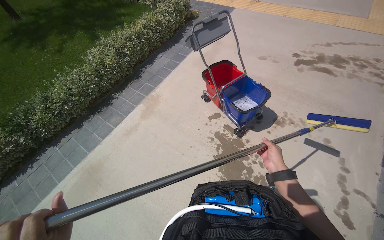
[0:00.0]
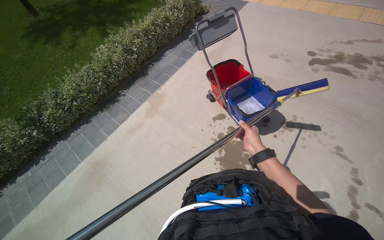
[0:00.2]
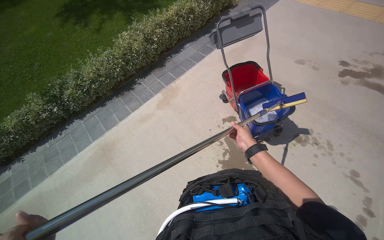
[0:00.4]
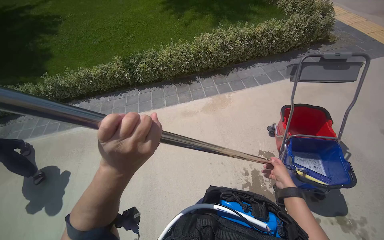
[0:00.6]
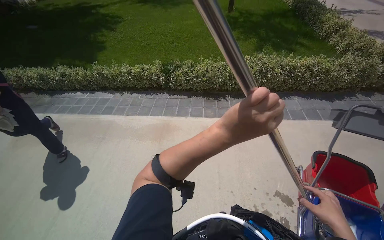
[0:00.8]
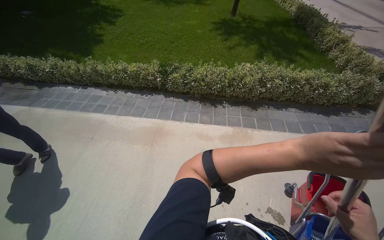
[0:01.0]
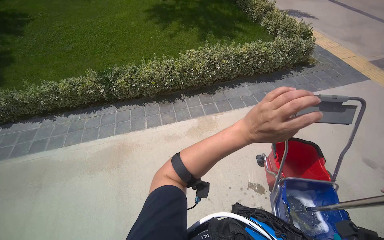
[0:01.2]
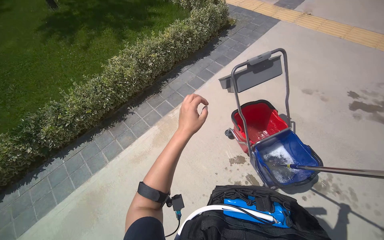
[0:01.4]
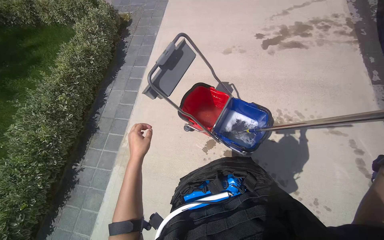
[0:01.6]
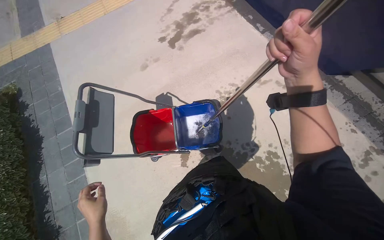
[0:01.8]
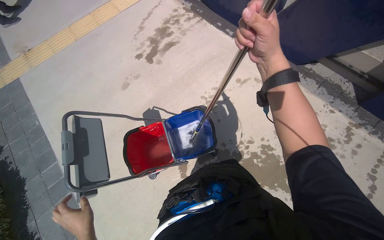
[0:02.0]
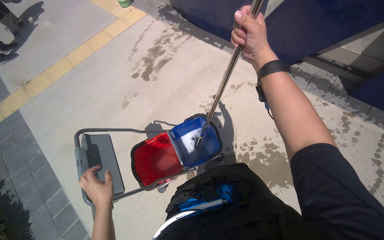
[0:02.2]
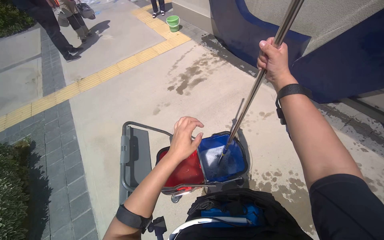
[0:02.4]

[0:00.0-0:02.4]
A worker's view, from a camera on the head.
Job: wiping surfaces.
The whole recording: Scrubbing large blue letter A. The worker scrubs the large blue letter A on the wall with a long-handled tool.
0:00.0 to 0:01.2: The wearer's head swings approximately 40 degrees to the left.
0:01.2 to 0:02.4: The wearer moves approximately 40 cm. The head turns to the right by about 70 degrees. The wearer looks some 15 degrees further upward.

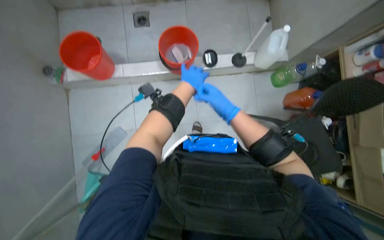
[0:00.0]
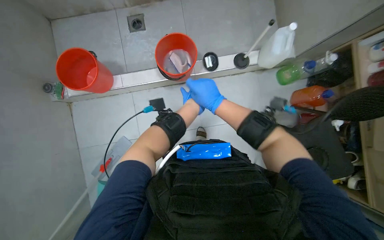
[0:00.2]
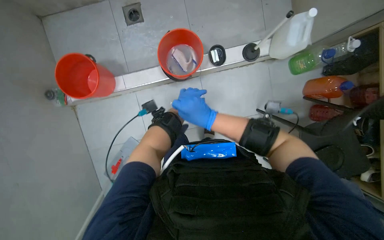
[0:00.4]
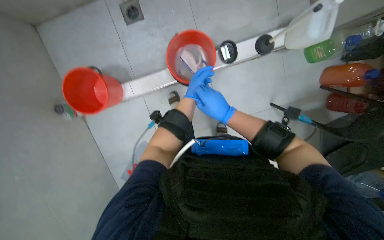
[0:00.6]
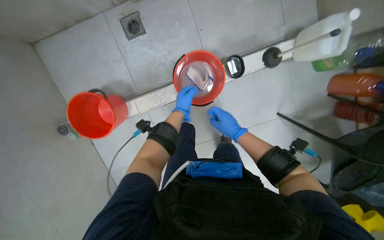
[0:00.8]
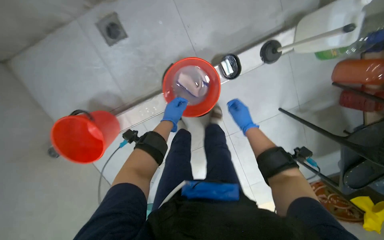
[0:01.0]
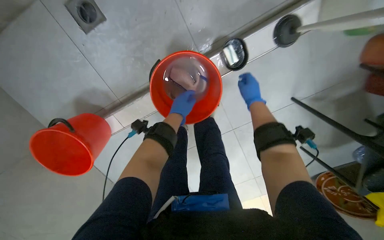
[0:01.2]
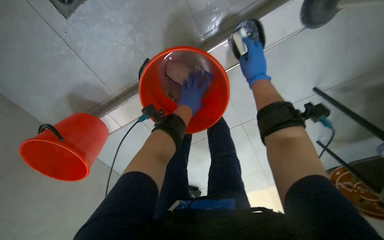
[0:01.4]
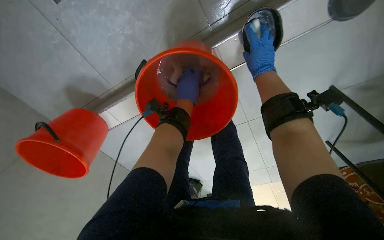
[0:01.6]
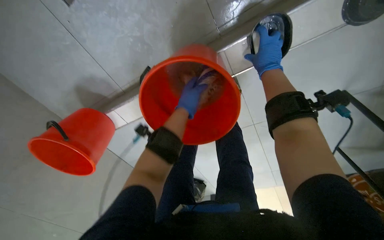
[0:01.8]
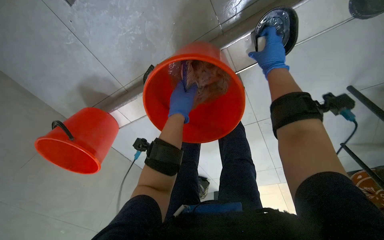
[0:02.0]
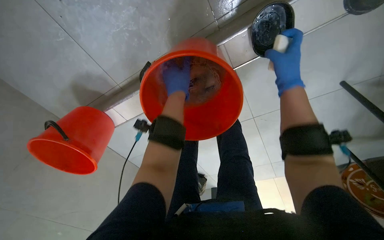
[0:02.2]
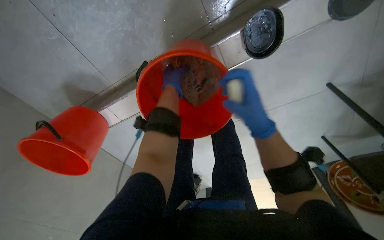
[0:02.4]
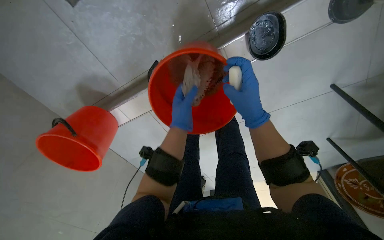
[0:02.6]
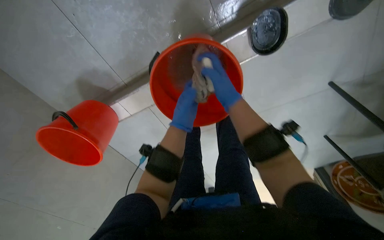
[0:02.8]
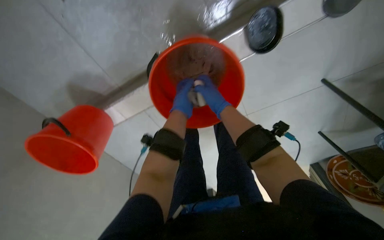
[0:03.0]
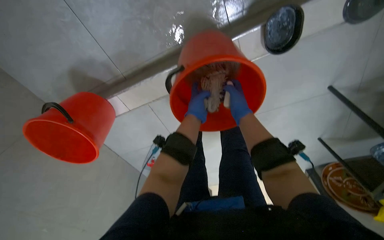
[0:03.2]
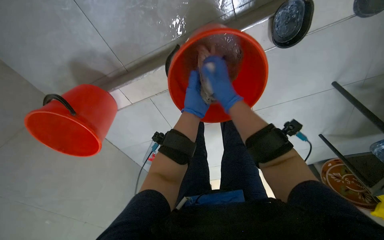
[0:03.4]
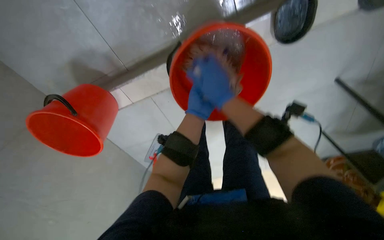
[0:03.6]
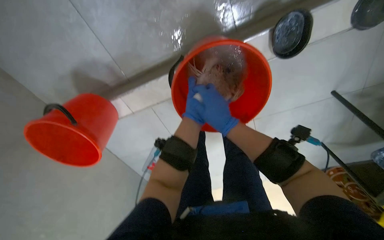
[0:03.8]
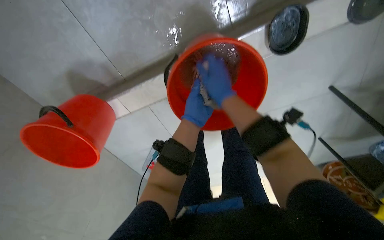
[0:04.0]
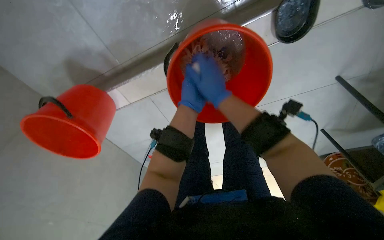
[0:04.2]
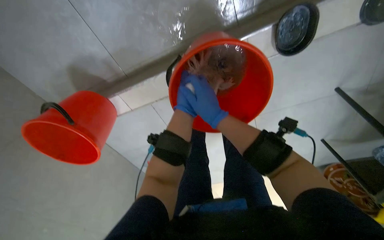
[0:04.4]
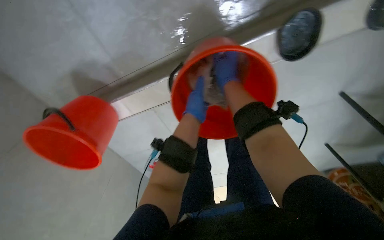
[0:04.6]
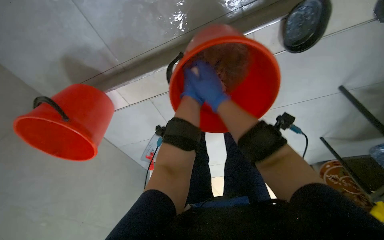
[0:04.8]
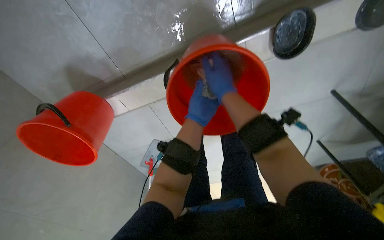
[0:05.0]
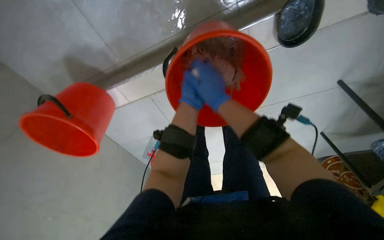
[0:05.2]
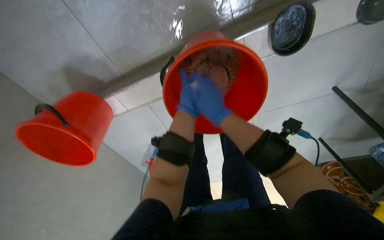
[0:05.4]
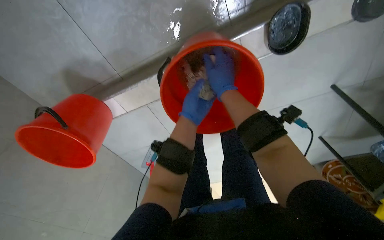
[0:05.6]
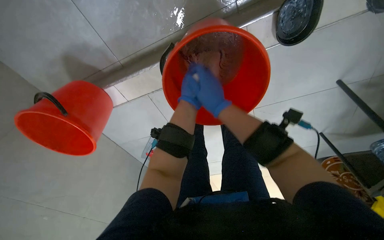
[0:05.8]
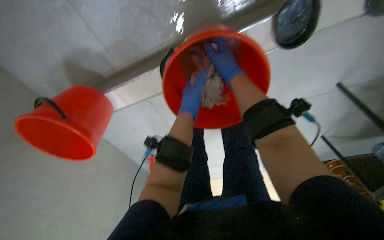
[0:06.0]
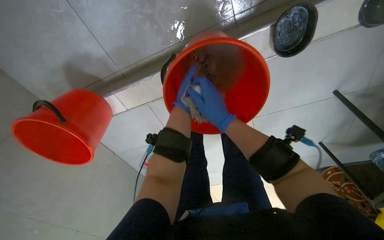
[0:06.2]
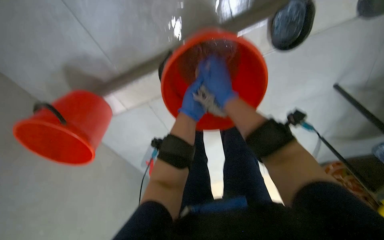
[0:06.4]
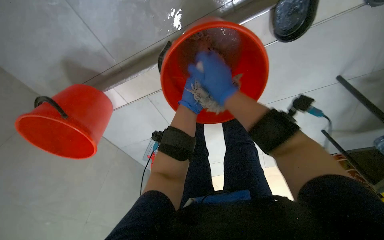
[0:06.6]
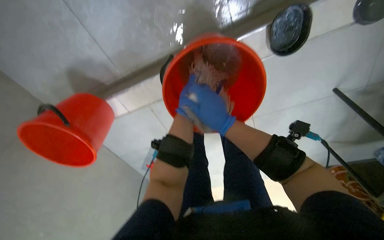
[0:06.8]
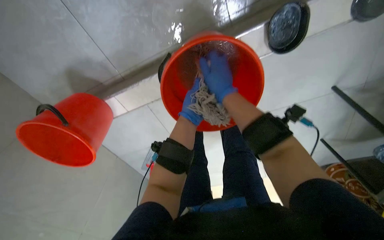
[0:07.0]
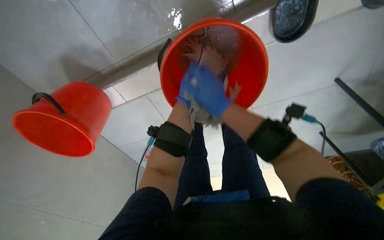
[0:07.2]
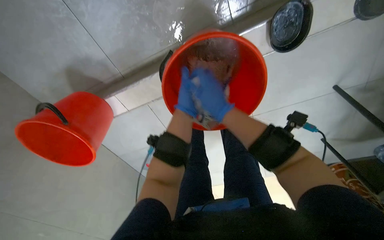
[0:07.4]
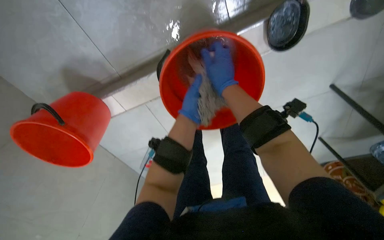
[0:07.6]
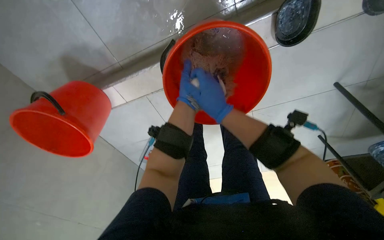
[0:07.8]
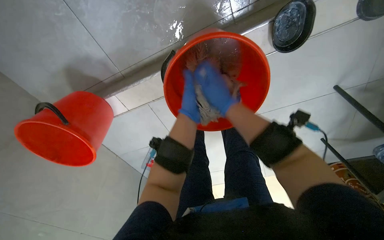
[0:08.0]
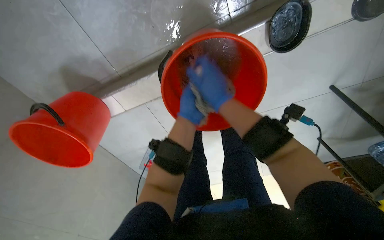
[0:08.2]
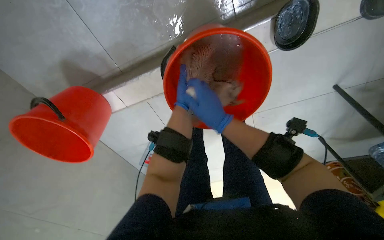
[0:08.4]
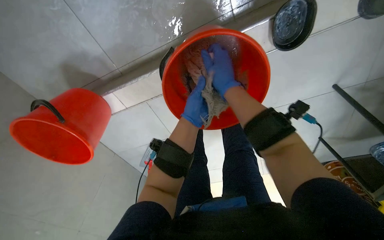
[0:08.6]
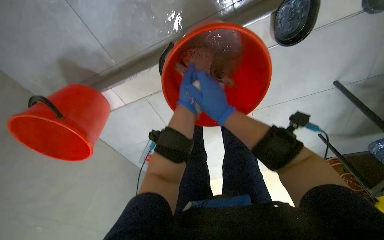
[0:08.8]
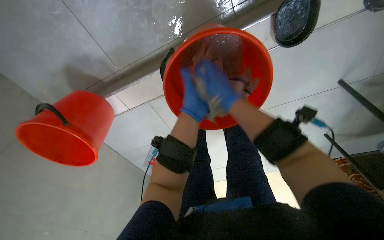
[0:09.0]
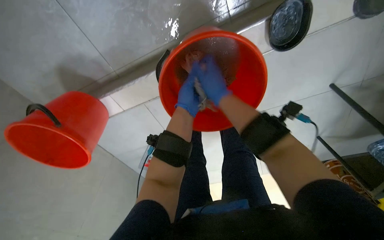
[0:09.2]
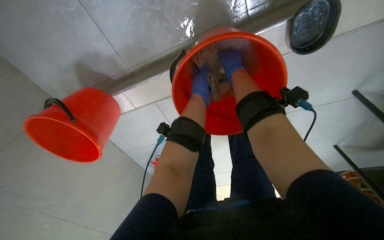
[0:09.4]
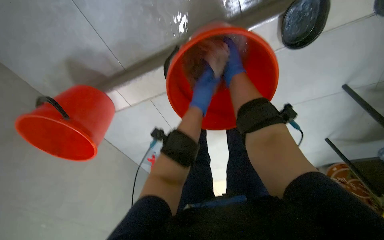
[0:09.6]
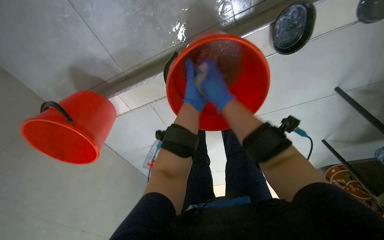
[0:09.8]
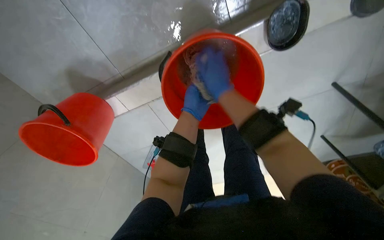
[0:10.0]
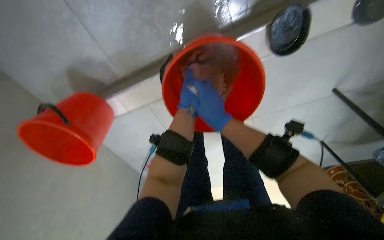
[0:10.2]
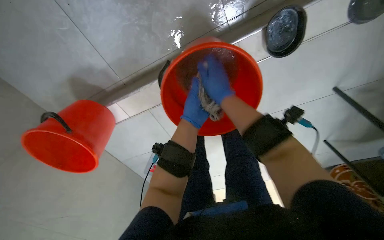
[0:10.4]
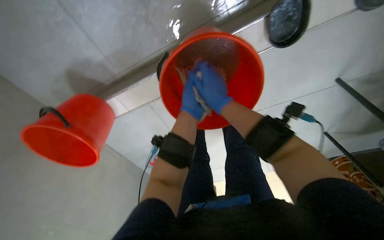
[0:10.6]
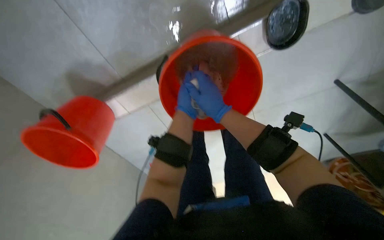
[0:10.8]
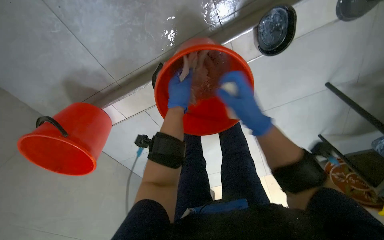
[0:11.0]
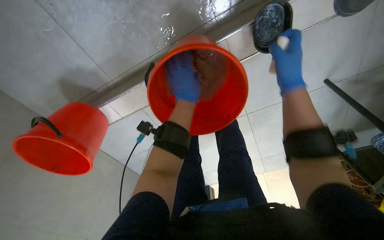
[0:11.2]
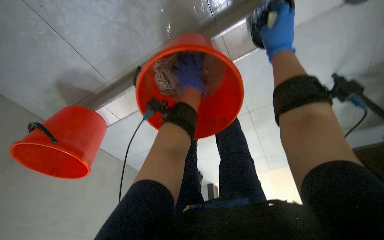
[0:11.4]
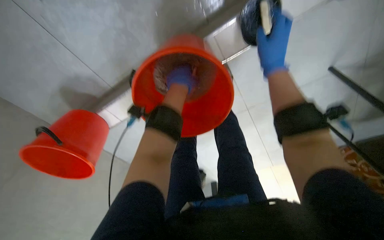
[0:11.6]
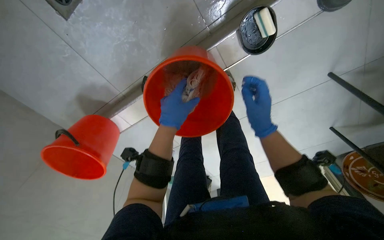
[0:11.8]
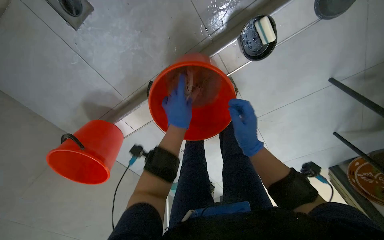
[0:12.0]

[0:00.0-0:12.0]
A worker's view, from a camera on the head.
Job: preparing cleaning supplies.
The whole recording: Preparing cleaning tools and solution. The worker prepares the mop and cleaning solution in a bucket.
0:00.0 to 0:01.6: The camera travels about 1 m. The camera pitches downward, by roughly 40 degrees.
0:01.6 to 0:03.0: The right hand shifts approximately 25 cm to the left and down the picture.
0:03.0 to 0:04.4: The right hand travels nearer to the camera by approximately 10 cm.
0:04.4 to 0:06.0: The right hand goes up and down the picture, roughly 15 cm each way, reversing 2 times.
0:09.0 to 0:10.4: The right hand goes up the picture and returns, approximately 15 cm each way.
0:10.4 to 0:12.0: The left hand goes up the picture and returns, about 15 cm each way; the right hand goes up and down the picture, about 30 cm each way, reversing 2 times.

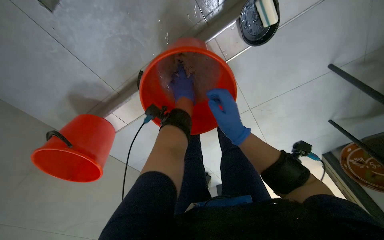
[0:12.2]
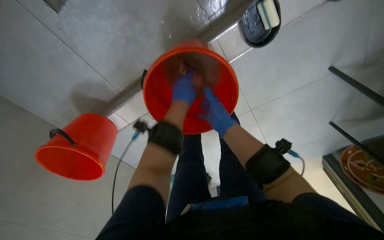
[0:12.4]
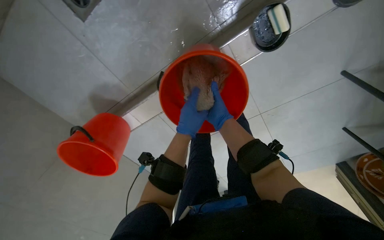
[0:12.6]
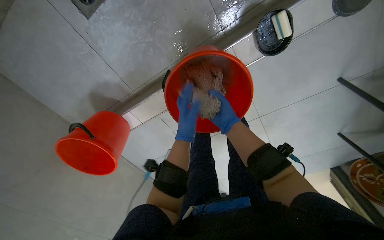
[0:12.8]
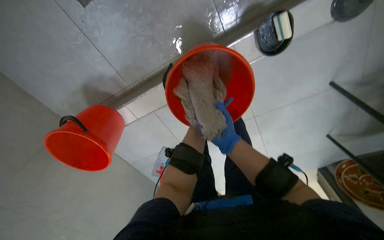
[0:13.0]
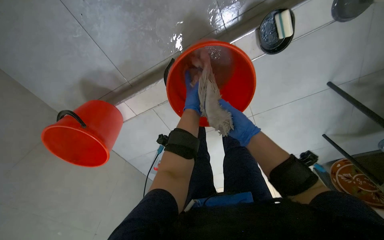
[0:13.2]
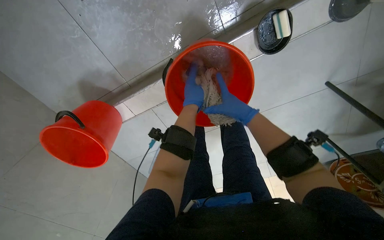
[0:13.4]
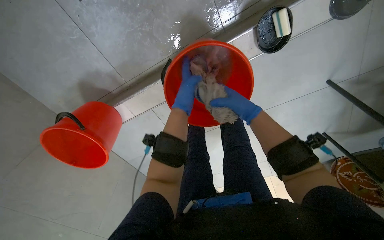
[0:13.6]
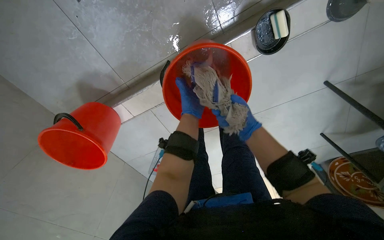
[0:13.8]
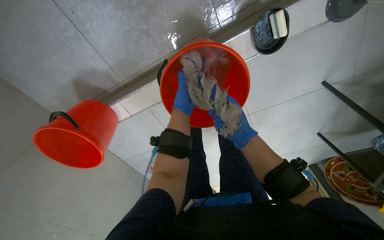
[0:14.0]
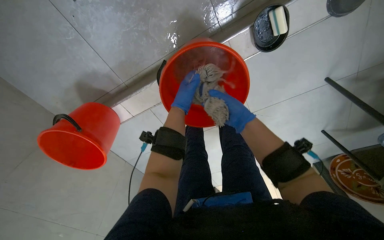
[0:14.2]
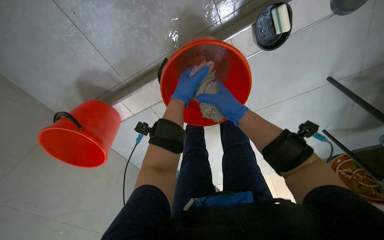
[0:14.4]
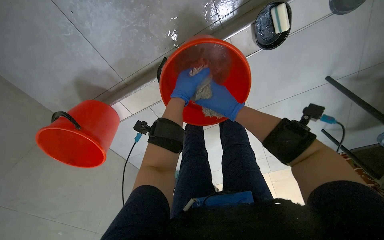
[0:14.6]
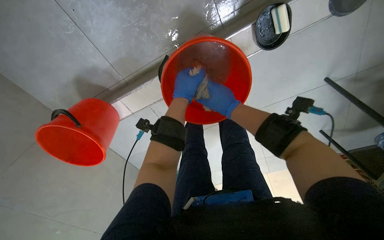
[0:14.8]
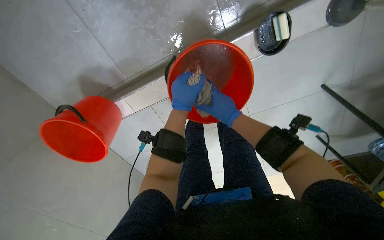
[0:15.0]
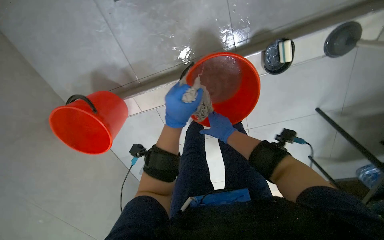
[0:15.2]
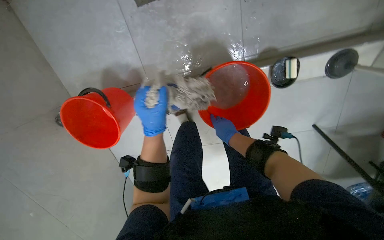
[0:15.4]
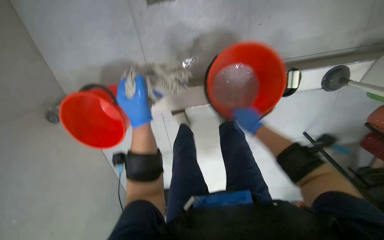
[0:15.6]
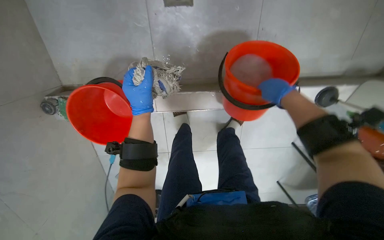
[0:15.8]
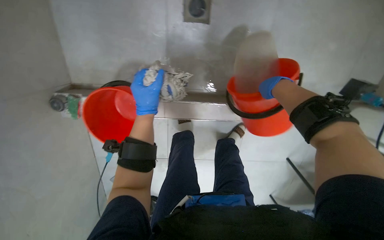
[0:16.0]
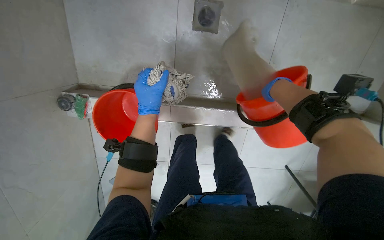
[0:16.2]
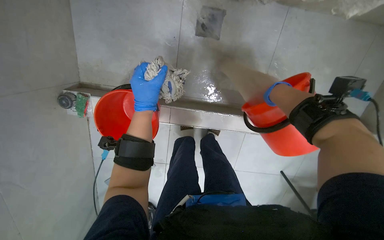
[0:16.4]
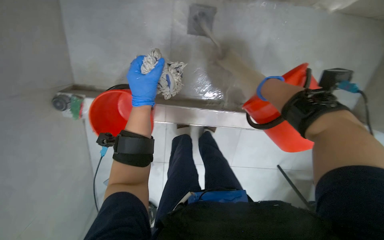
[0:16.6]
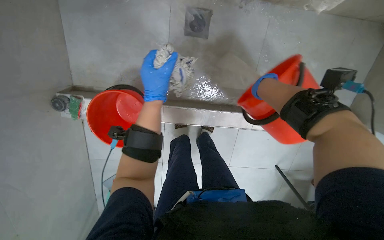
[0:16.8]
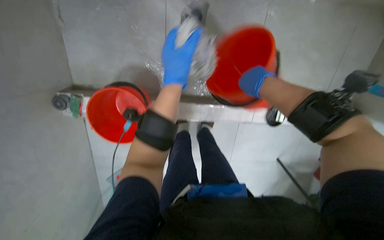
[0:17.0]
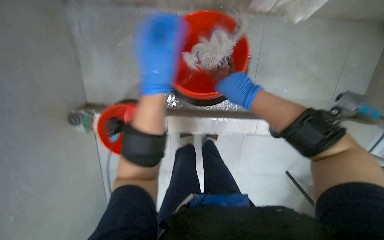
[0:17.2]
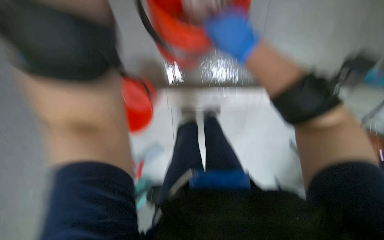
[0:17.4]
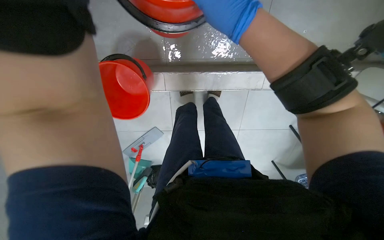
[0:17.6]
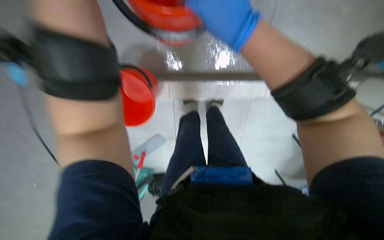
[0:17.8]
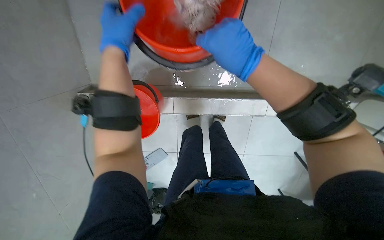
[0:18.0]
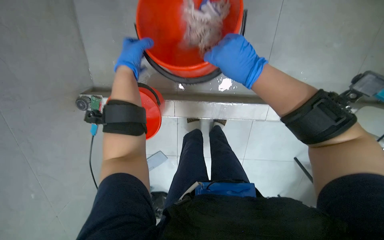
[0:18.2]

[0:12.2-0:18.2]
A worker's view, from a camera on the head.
Job: preparing cleaning supplies.
The whole recording: Preparing cleaning tools and solution. The worker prepares the mop and cleaning solution in a bucket.
0:12.2 to 0:13.8: The right hand moves nearer and farther over roughly 15 cm, changing direction 2 times.
0:13.8 to 0:15.2: The right hand goes about 10 cm to the left. The left hand heads nearer to the camera, covering roughly 15 cm.
0:15.2 to 0:16.6: The wearer looks some 15 degrees further upward. The left hand travels to the left by some 20 cm; the right hand shifts some 35 cm nearer to the camera and up the picture.
0:16.6 to 0:18.2: The wearer looks about 15 degrees further upward. The left hand shifts approximately 20 cm up the picture and to the left; the right hand travels nearer to the camera and to the left by about 35 cm.
